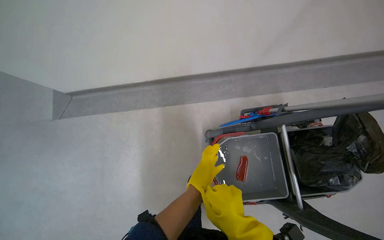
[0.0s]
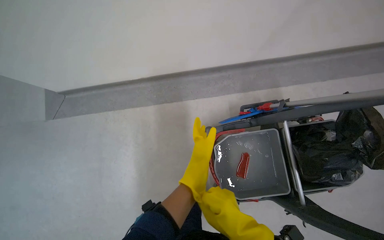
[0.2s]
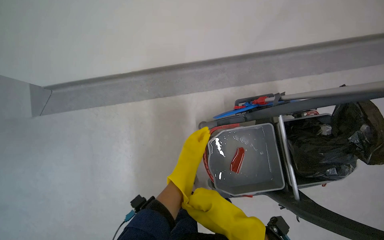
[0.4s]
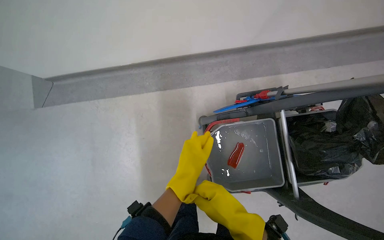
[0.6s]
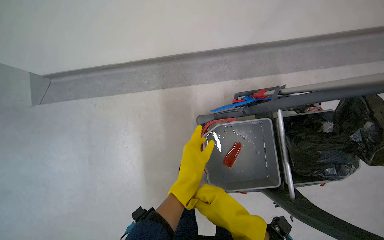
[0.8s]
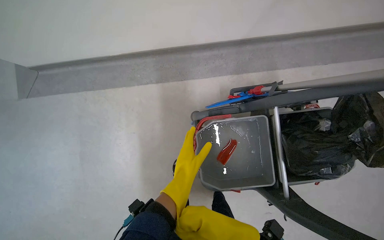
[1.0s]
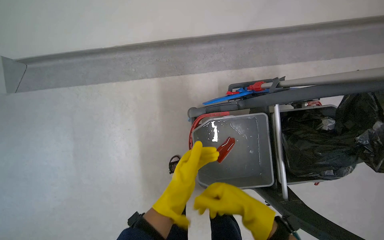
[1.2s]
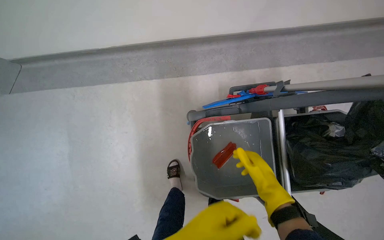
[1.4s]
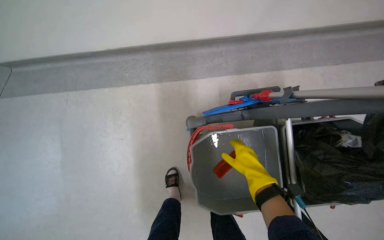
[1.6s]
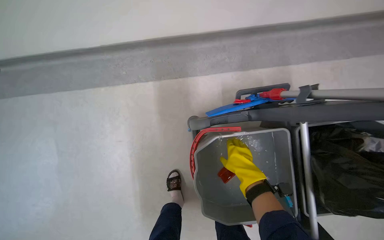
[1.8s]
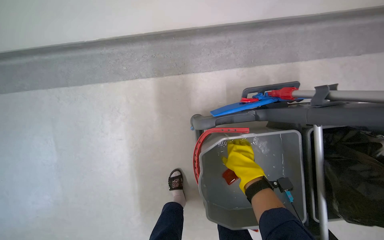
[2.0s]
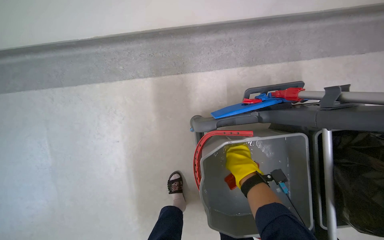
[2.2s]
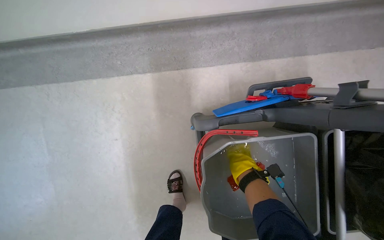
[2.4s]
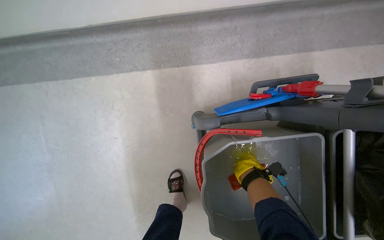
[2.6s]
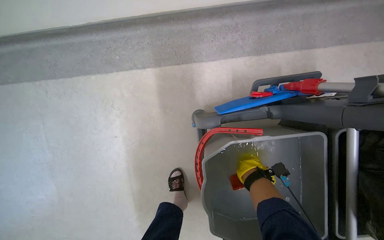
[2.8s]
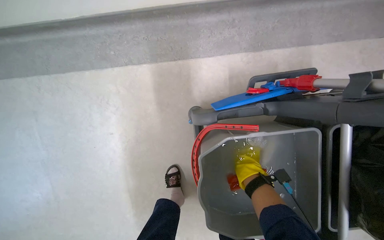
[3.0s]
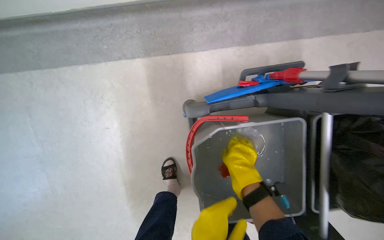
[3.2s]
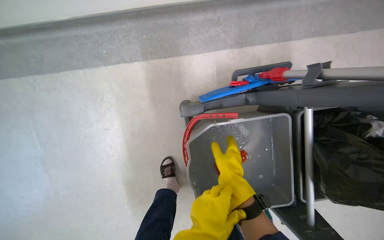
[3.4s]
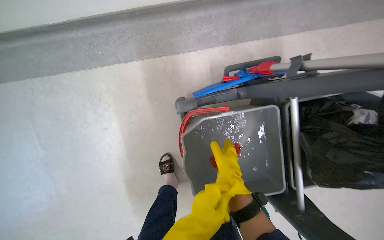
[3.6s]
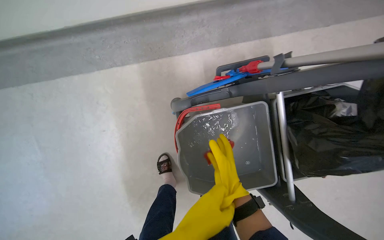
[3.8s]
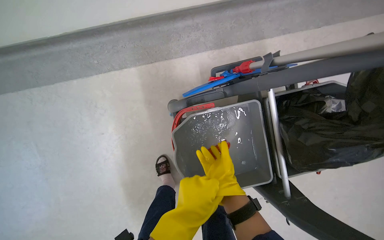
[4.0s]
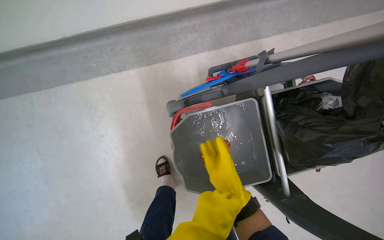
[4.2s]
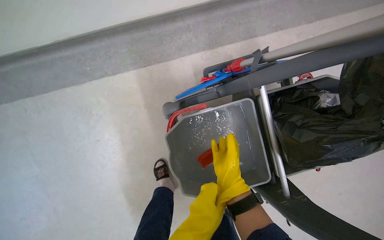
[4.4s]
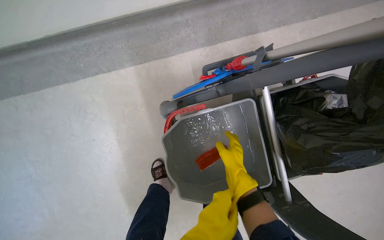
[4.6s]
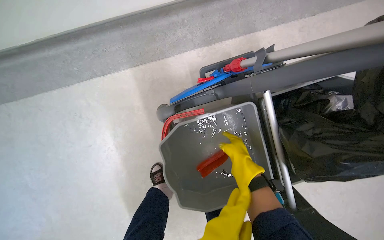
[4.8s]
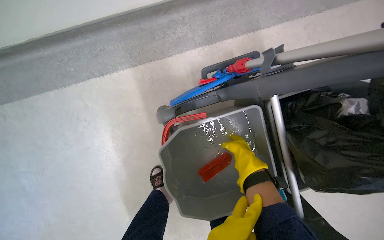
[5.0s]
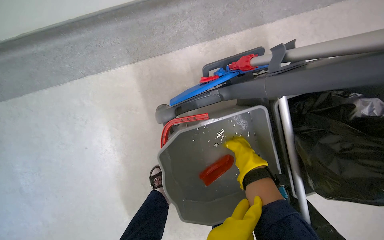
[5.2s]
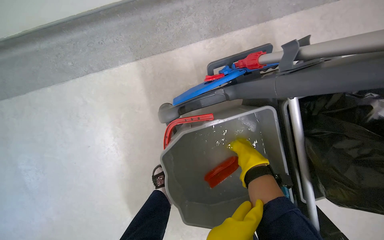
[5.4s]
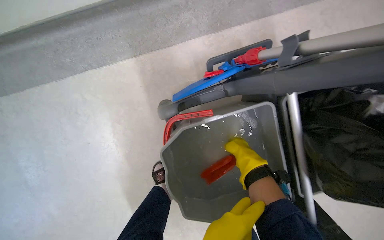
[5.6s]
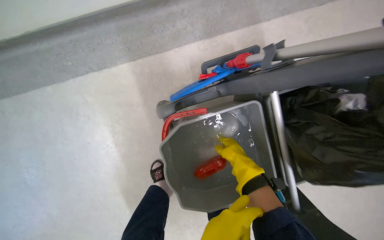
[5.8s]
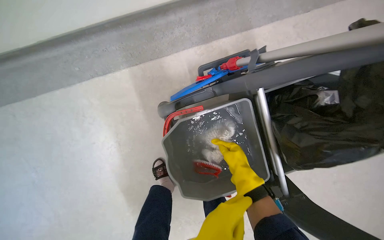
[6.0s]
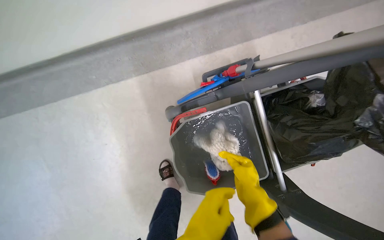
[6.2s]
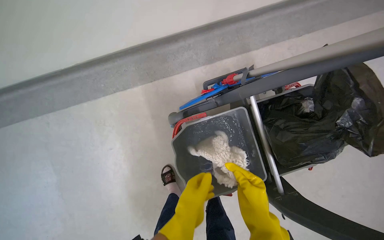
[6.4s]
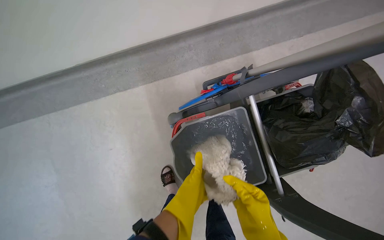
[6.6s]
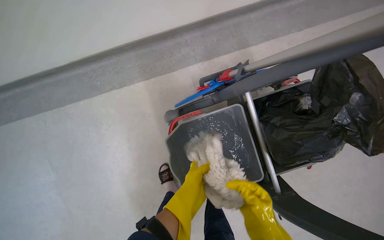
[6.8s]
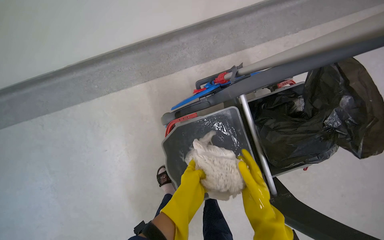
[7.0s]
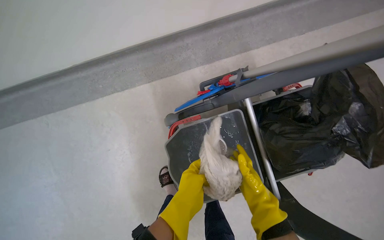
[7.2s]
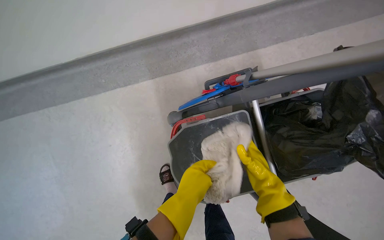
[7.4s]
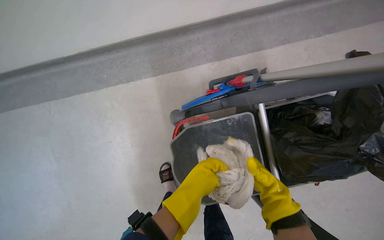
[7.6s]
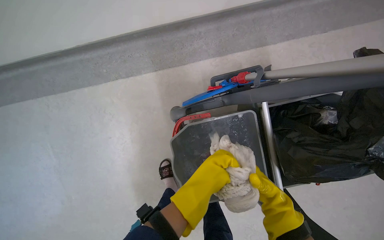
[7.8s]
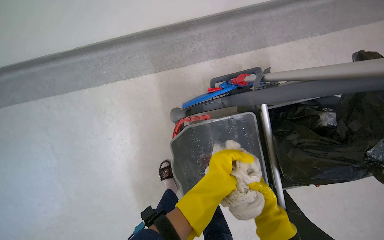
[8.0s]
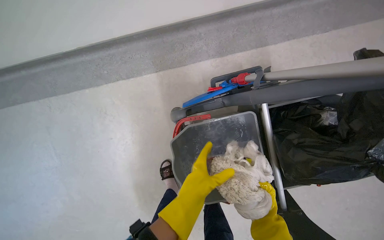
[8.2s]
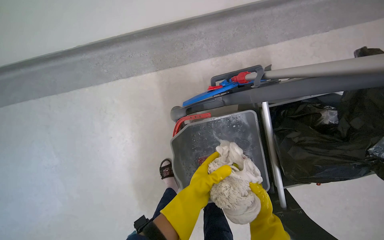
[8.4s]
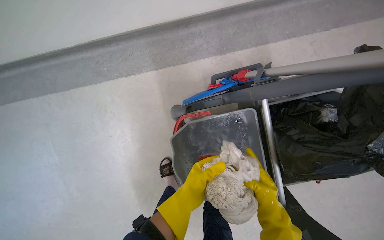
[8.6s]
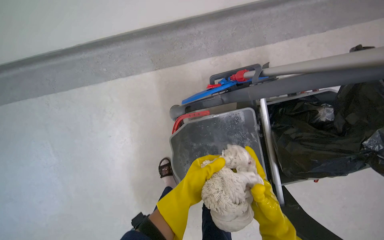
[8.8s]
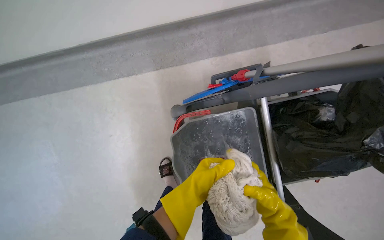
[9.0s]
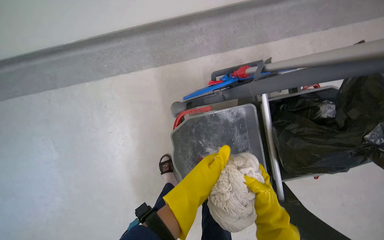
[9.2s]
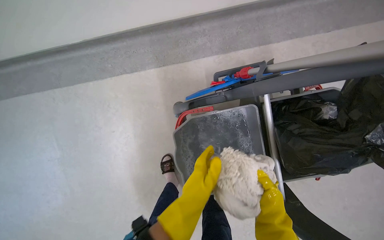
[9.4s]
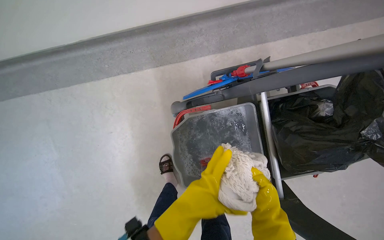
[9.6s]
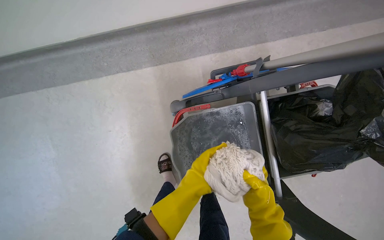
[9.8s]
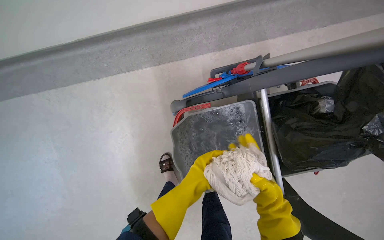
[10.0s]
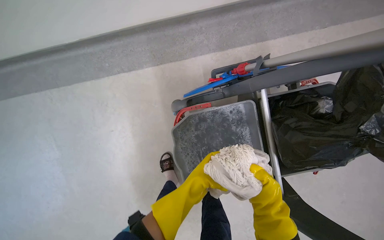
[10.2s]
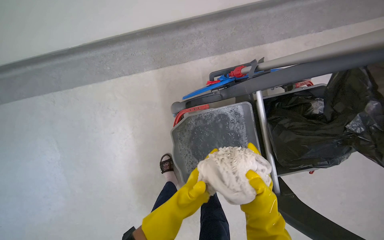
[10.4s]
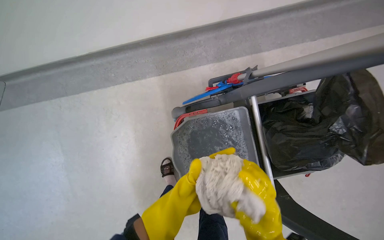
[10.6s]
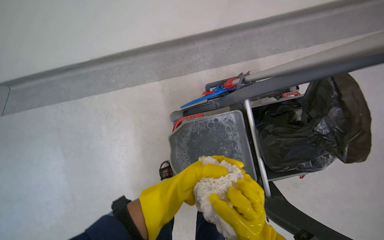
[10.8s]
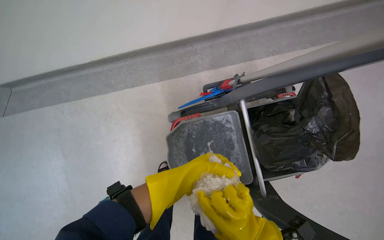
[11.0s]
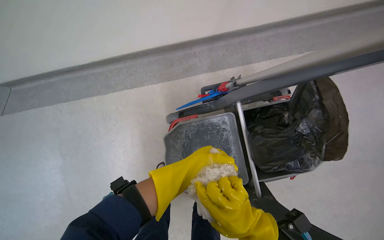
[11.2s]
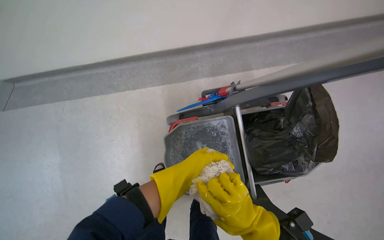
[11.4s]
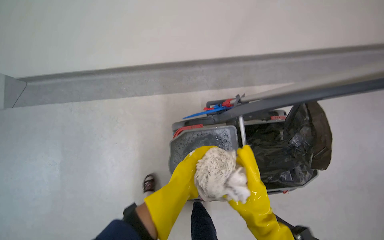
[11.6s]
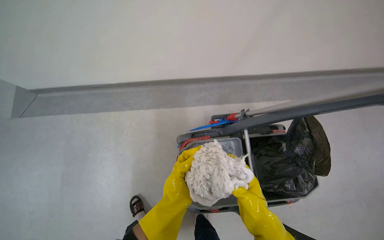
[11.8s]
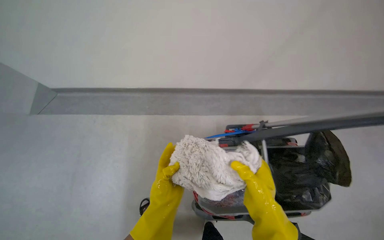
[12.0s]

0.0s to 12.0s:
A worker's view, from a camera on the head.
Job: preparing cleaning supplies.
The whole recording: Preparing mopping equipment. The worker puts on gloves and prepares the mop by wetting and wringing the cleaning cloth.
0.0s to 1.6s: The right hand travels farther from the camera and to the right by roughly 40 cm.
1.6s to 3.0s: The right hand shifts some 20 cm farther from the camera.
3.0s to 4.4s: The right hand shifts approximately 20 cm nearer to the camera.
6.0s to 7.6s: The right hand heads to the right, covering about 10 cm, and reaches roughly 20 cm nearer to the camera, then returns.
9.0s to 10.4s: The left hand moves nearer and farther over about 15 cm, changing direction 2 times.
10.4s to 12.0s: The view tilts about 20 degrees upward.

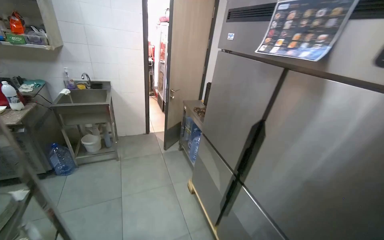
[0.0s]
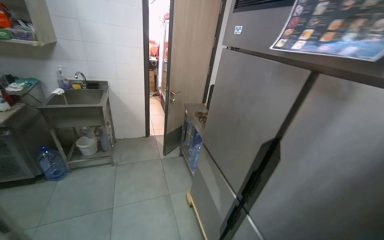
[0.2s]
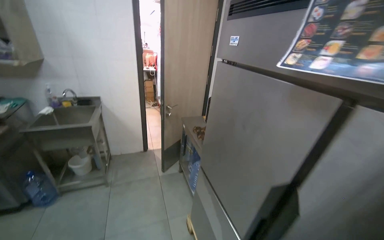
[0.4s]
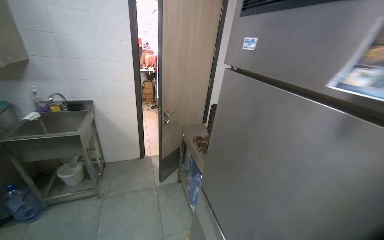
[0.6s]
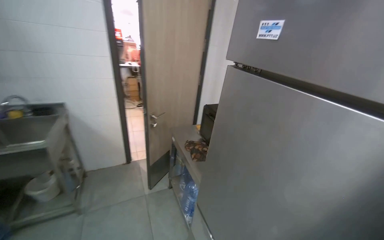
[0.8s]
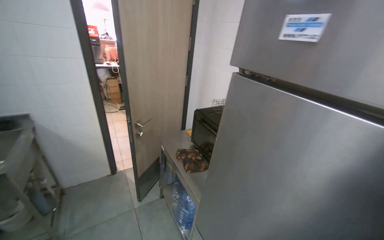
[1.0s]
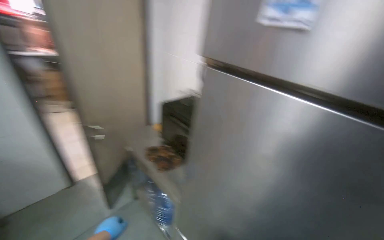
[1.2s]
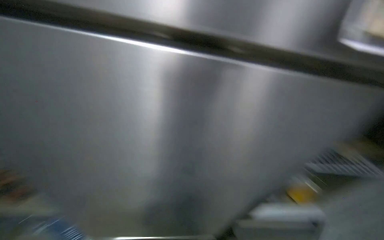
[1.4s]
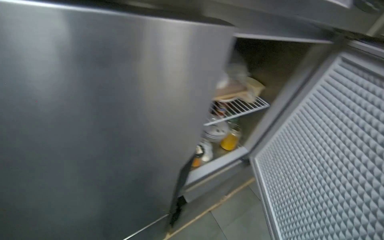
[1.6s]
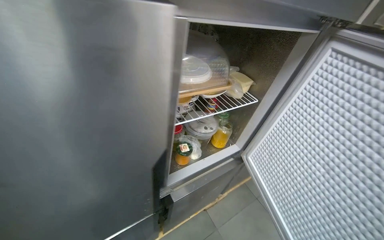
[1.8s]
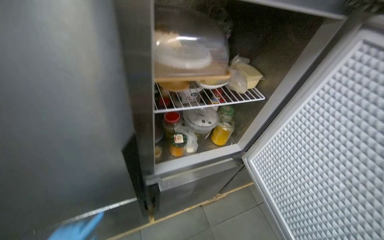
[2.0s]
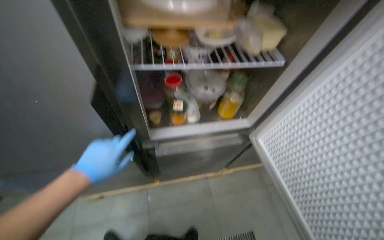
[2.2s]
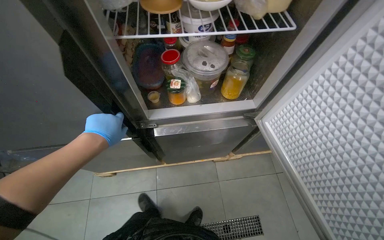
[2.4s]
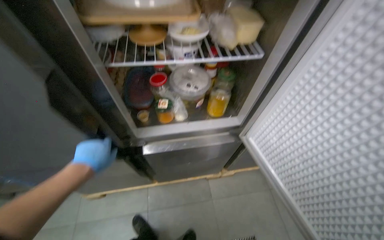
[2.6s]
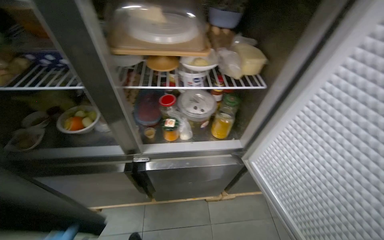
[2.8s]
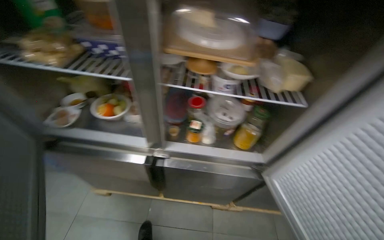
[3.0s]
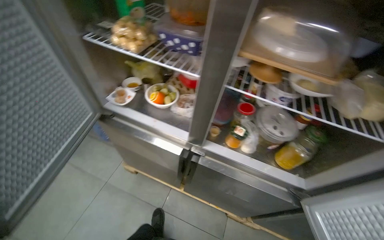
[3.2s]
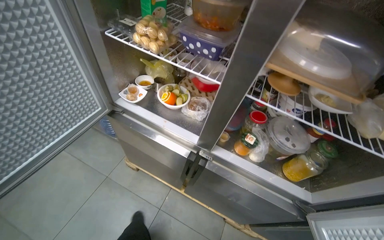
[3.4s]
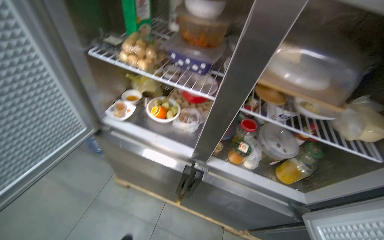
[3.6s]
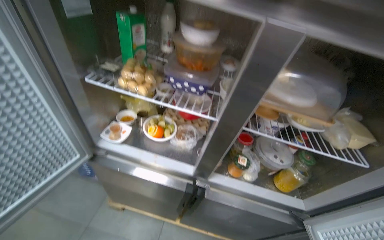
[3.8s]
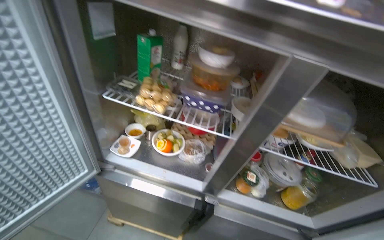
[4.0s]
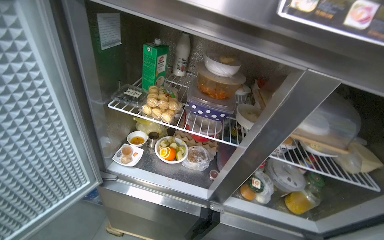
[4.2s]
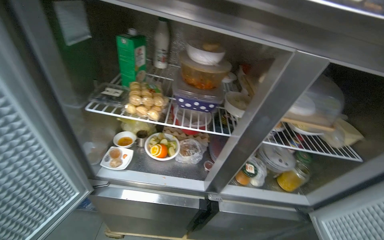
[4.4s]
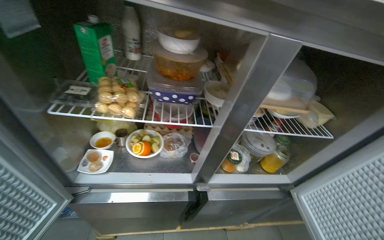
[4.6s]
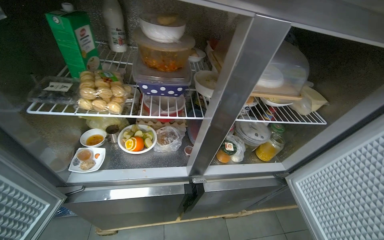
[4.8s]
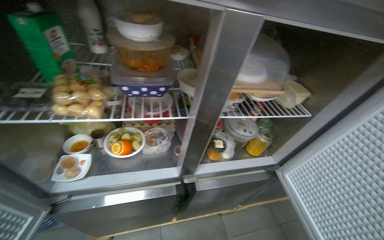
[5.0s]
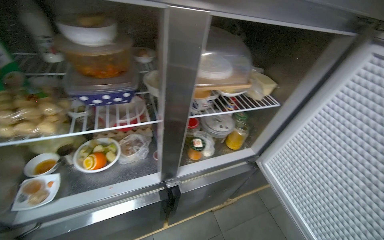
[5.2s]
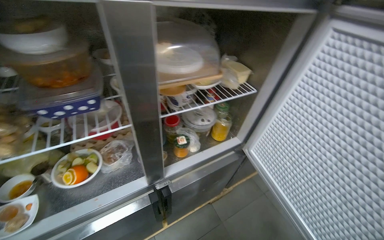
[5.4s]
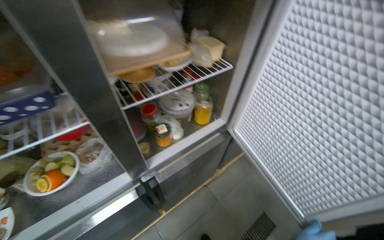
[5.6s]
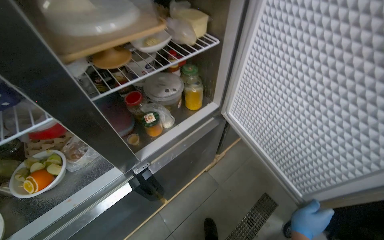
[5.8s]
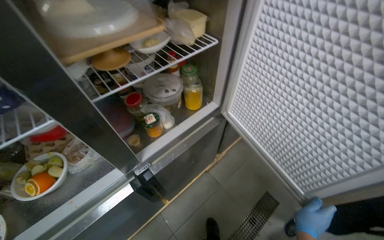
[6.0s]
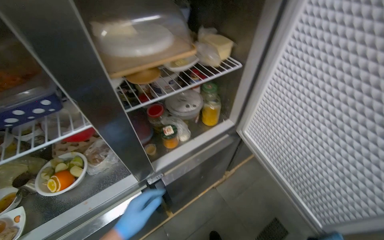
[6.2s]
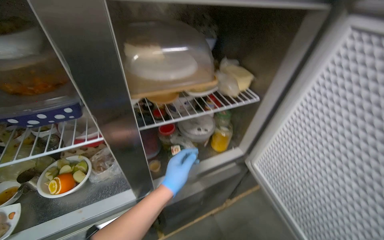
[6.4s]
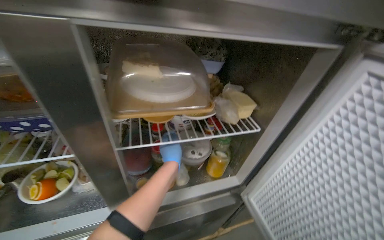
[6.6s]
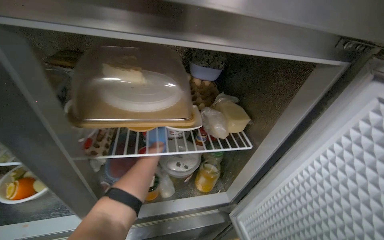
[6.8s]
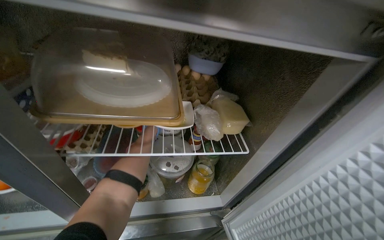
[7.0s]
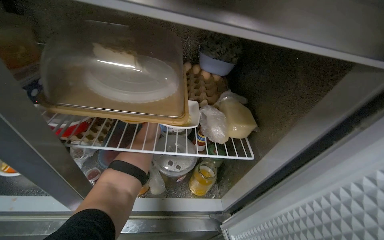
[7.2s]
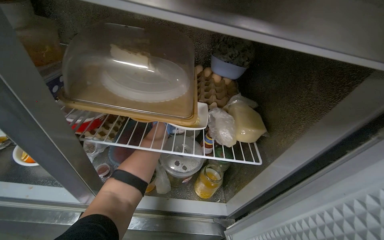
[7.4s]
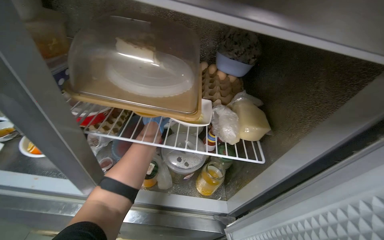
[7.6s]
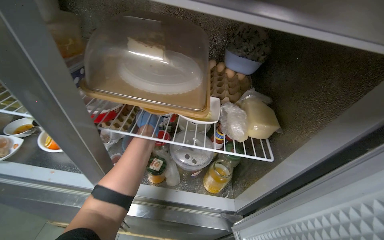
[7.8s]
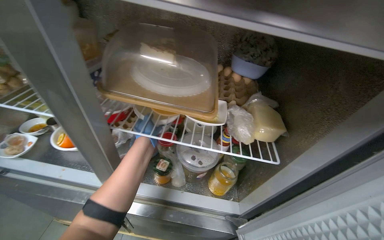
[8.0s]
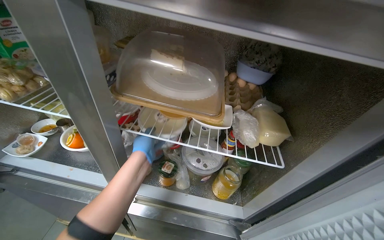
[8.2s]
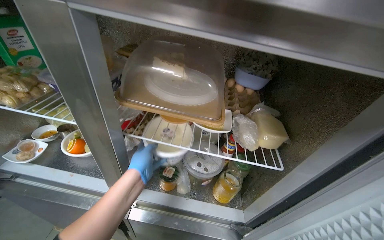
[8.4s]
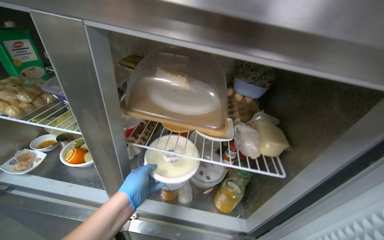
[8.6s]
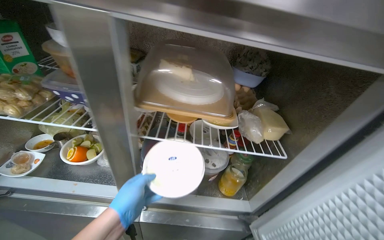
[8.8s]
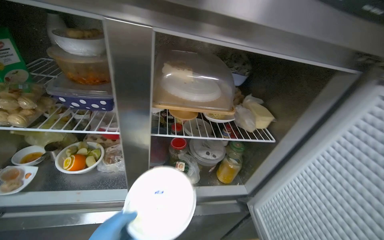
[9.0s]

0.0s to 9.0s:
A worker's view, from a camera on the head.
Job: preparing food.
The whole recording: Taking product from refrigerator. The worker takes the required product from the refrigerator.
0.0s to 1.6s: The head travels about 1 m. The wearer's head swings some 55 degrees to the right. The wearer looks roughly 15 degrees further downward.
1.6s to 3.0s: The head rotates approximately 40 degrees to the left.
4.4s to 6.0s: The wearer's head swings some 45 degrees to the right. The view tilts some 20 degrees downward.
6.0s to 7.6s: The wearer looks approximately 45 degrees further to the left. The view tips upward by approximately 15 degrees.
